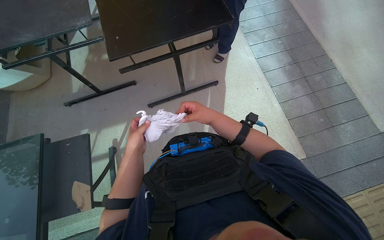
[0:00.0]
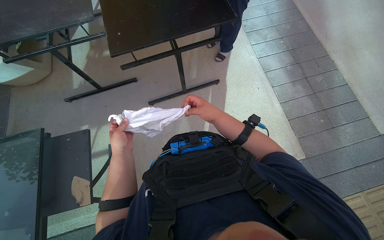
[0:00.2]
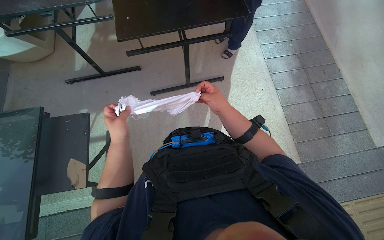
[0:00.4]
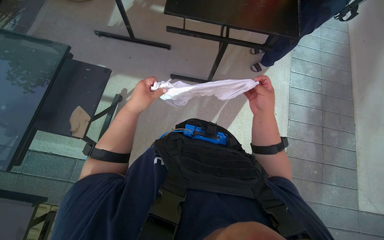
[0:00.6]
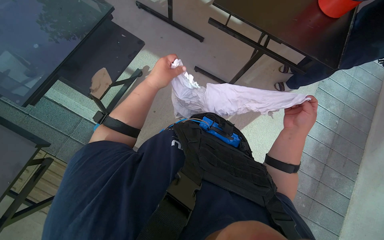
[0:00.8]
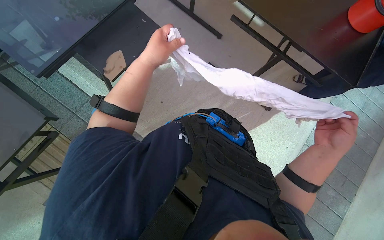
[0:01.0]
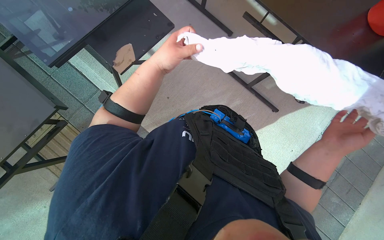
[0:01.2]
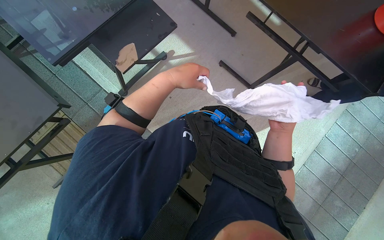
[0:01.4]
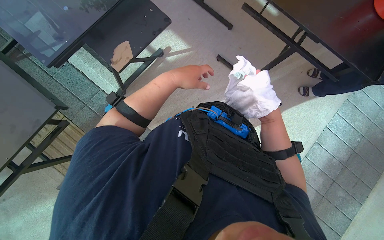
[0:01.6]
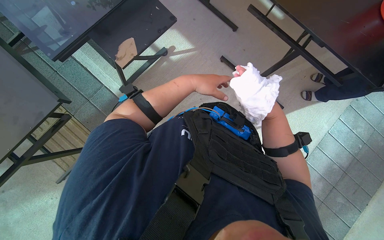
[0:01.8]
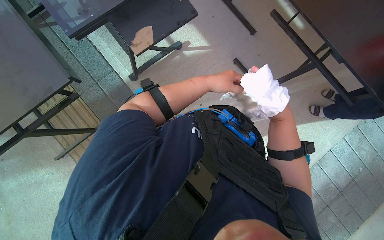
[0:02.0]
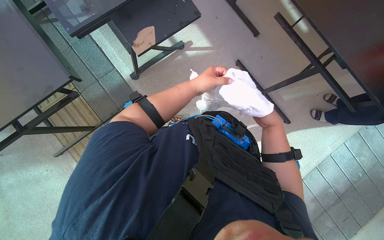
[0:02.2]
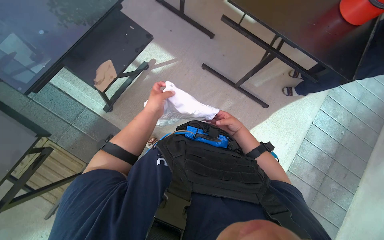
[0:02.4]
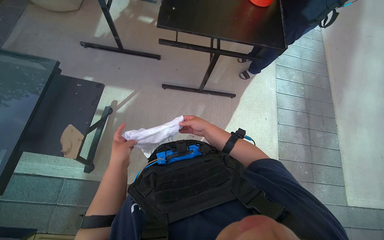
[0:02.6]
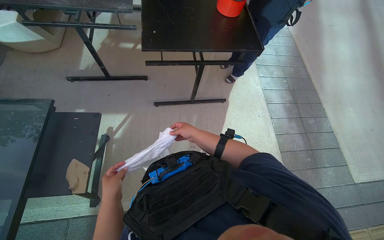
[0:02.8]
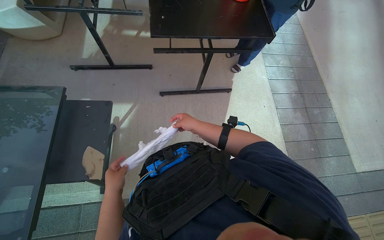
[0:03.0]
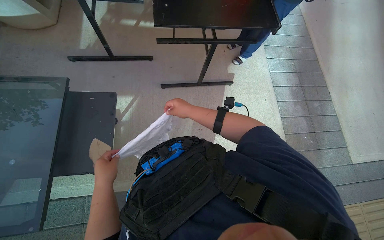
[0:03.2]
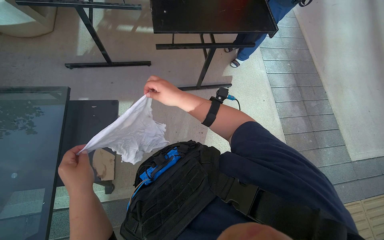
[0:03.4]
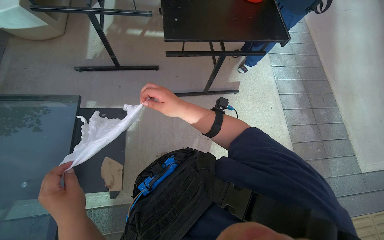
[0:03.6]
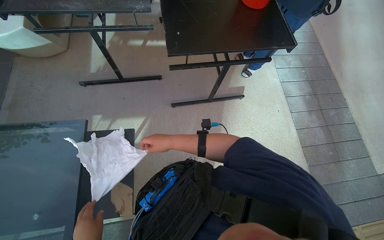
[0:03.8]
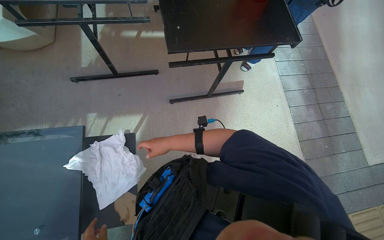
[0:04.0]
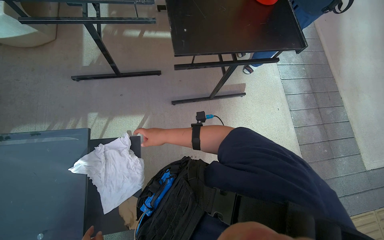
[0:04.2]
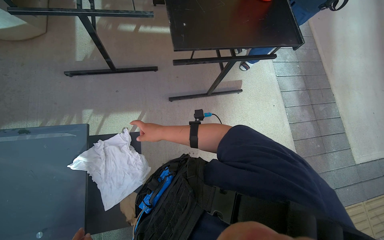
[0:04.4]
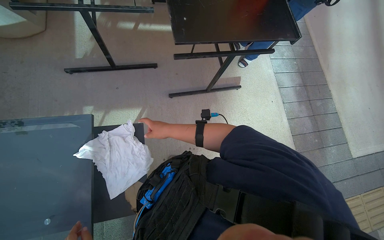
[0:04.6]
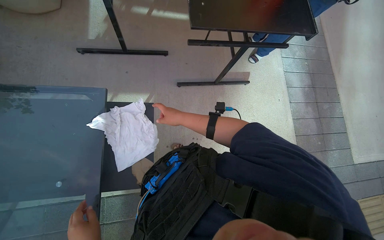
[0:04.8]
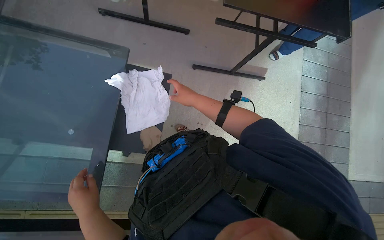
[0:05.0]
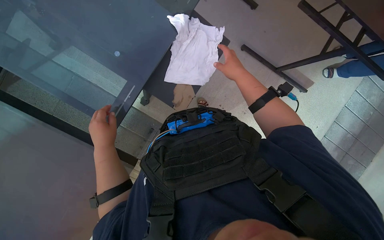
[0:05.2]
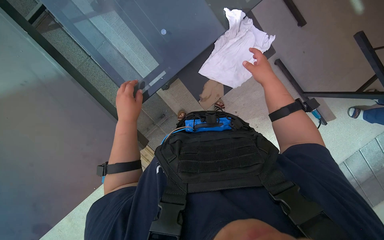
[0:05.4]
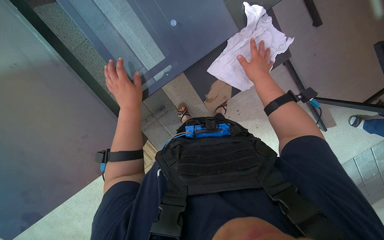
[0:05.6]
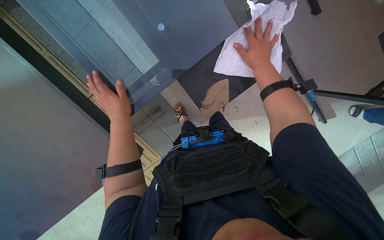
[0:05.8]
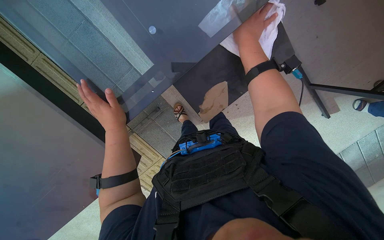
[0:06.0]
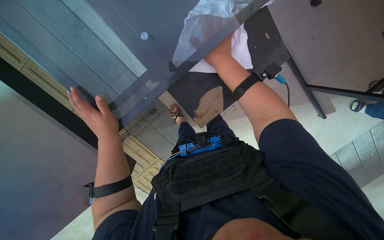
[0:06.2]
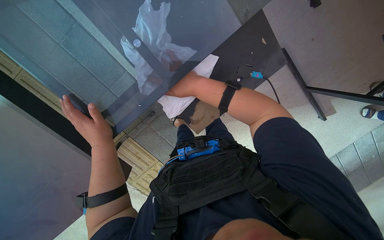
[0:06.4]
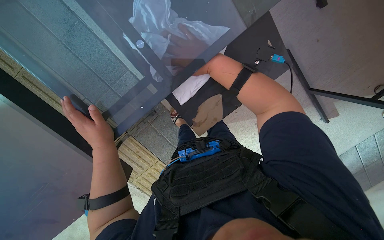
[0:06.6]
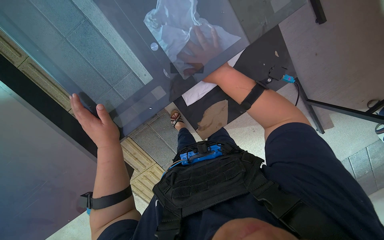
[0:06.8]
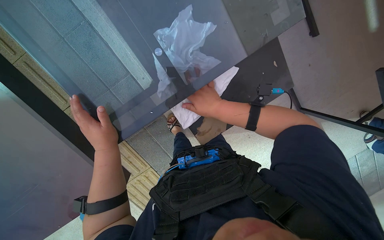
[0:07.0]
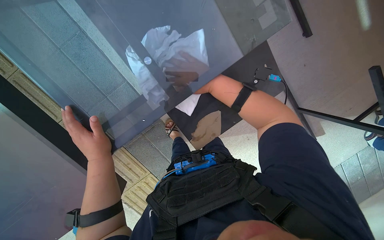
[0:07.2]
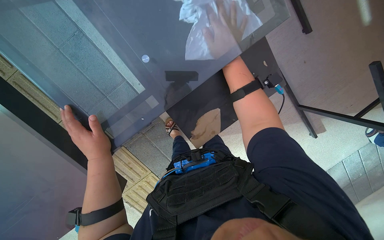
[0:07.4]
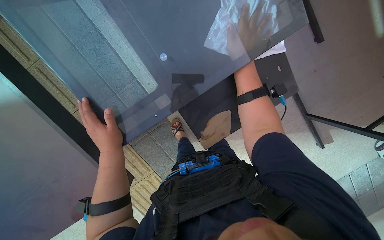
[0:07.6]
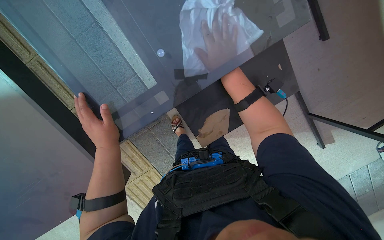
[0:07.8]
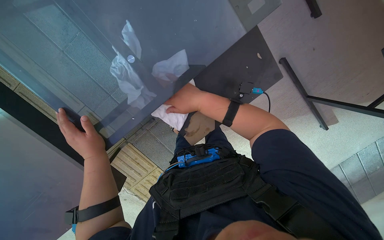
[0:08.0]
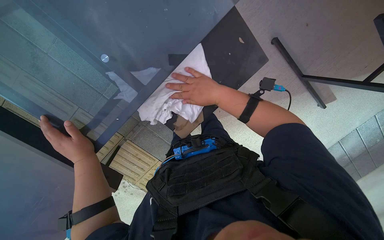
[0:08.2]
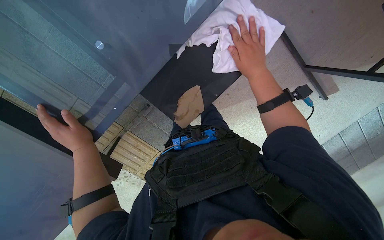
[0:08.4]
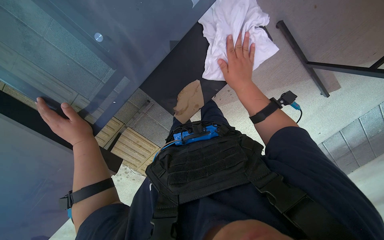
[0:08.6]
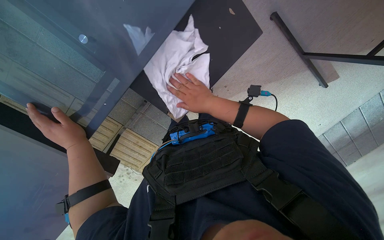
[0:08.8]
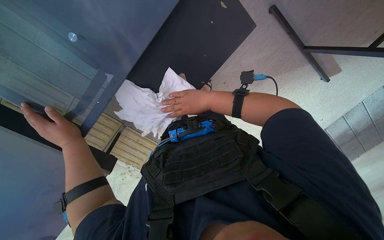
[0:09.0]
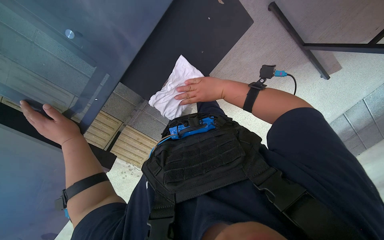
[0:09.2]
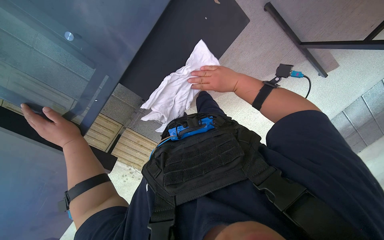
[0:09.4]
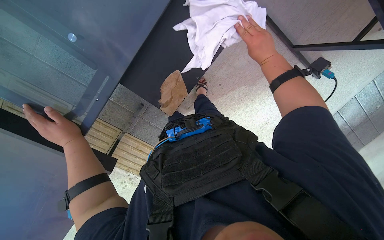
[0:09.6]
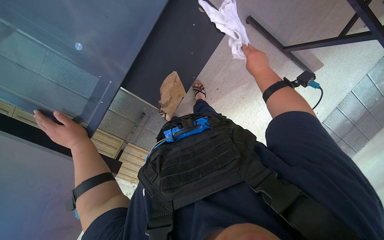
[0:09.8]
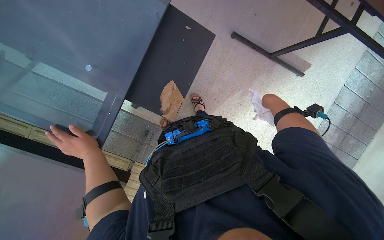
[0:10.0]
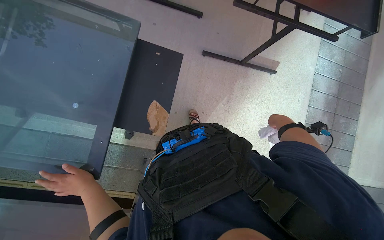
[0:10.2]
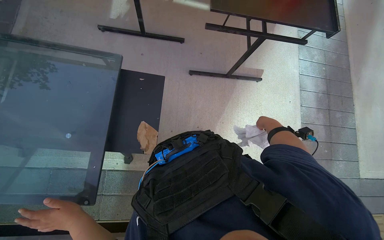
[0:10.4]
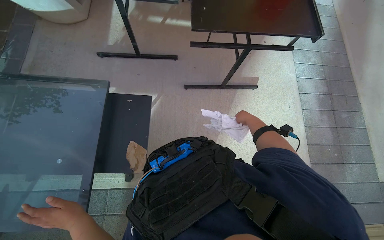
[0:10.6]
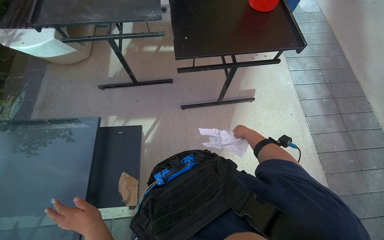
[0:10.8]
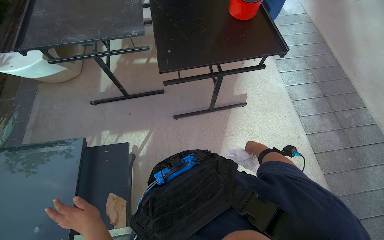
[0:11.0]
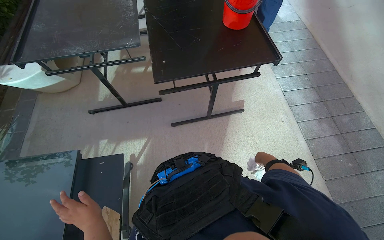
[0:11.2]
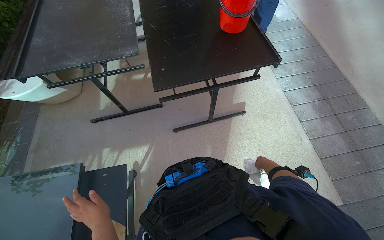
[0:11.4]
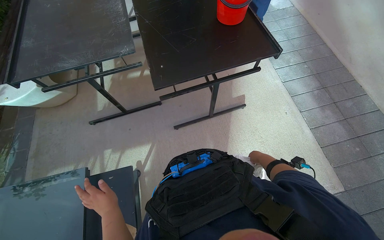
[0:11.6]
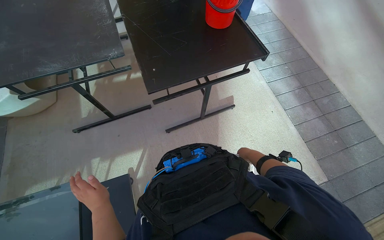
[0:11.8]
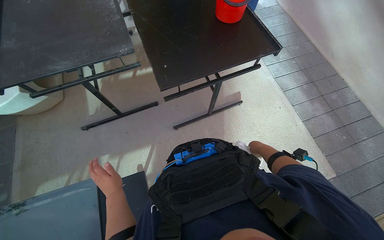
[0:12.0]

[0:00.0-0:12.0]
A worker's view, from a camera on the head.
Job: wiping surfaces.
The whole recording: Wiping glass table. The worker wipes the glass table with a white cloth.
0:00.0 to 0:01.6: The scene turns approximately 55 degrees clockwise in the picture.
0:01.6 to 0:03.0: The wearer looks some 45 degrees further to the right.
0:03.0 to 0:04.4: The right hand shifts about 35 cm to the left, and reaches roughly 10 cm nearer to the camera, then returns.
0:04.4 to 0:06.0: The view tilts some 20 degrees downward. Everything in view rotates about 60 degrees clockwise.
0:07.6 to 0:09.0: The view tilts about 15 degrees downward.
0:09.0 to 0:10.4: The wearer looks roughly 25 degrees further upward. Everything in view rotates roughly 30 degrees counterclockwise.
0:10.4 to 0:12.0: The right hand moves farther from the camera, roughly 15 cm.

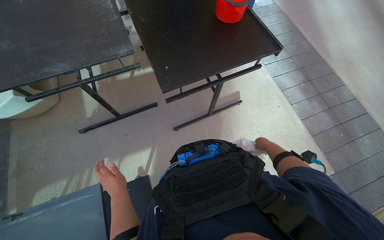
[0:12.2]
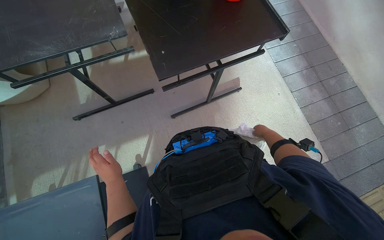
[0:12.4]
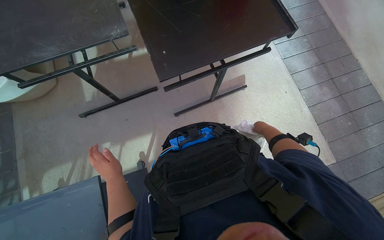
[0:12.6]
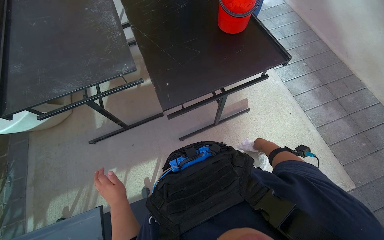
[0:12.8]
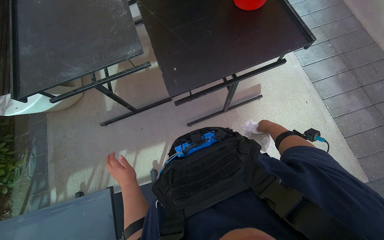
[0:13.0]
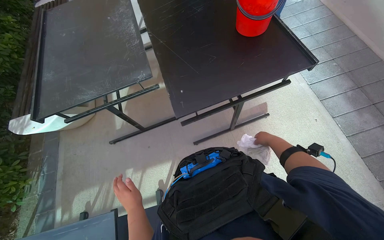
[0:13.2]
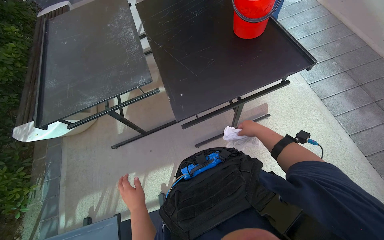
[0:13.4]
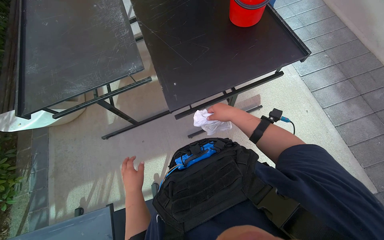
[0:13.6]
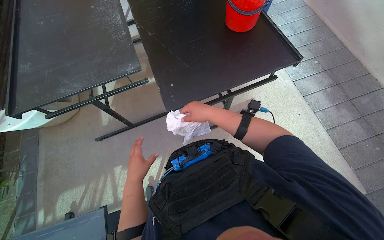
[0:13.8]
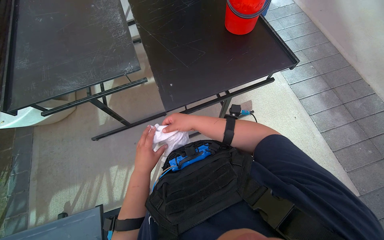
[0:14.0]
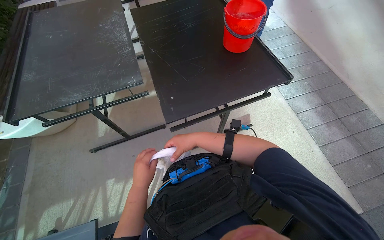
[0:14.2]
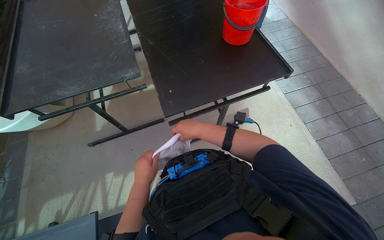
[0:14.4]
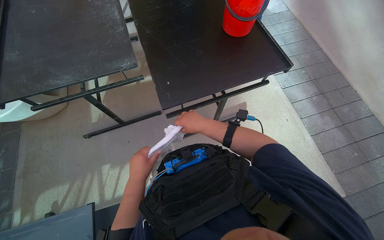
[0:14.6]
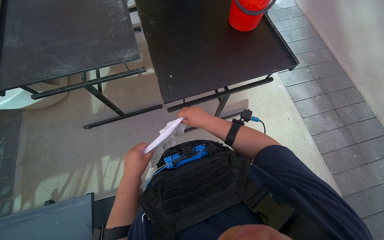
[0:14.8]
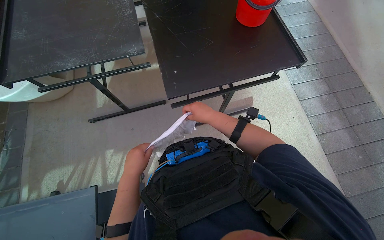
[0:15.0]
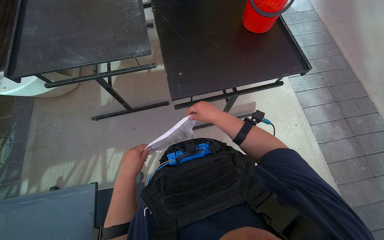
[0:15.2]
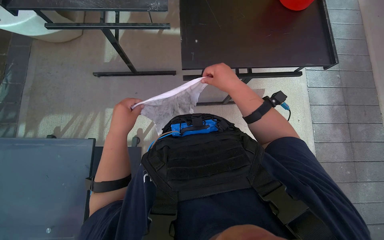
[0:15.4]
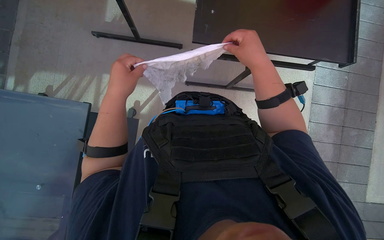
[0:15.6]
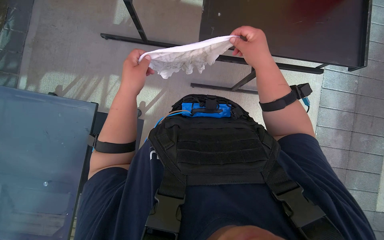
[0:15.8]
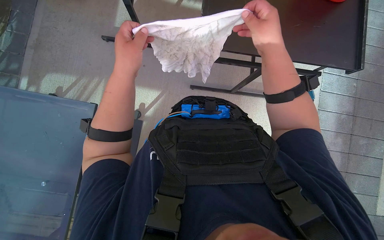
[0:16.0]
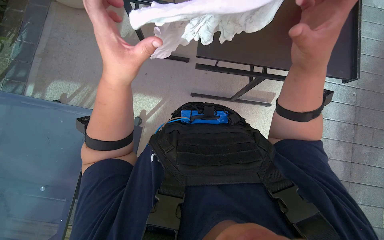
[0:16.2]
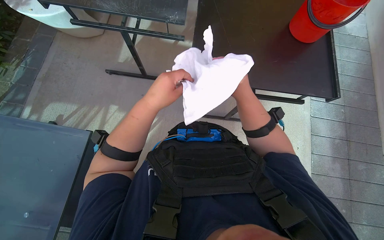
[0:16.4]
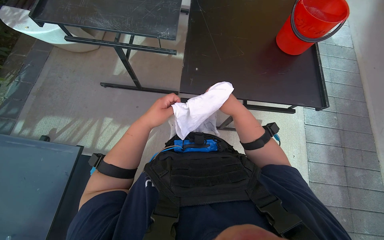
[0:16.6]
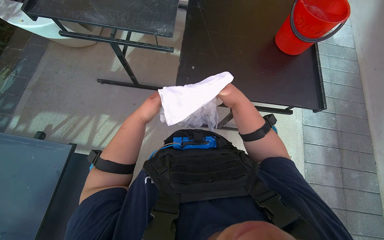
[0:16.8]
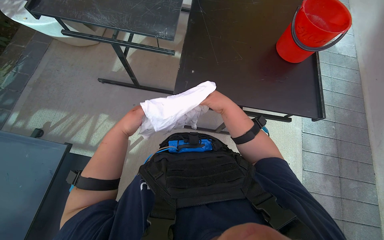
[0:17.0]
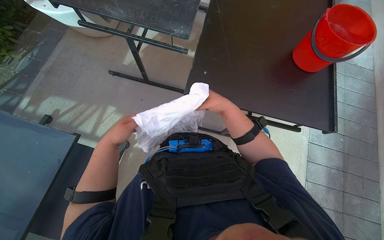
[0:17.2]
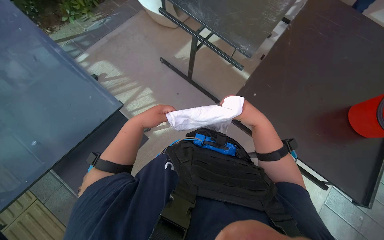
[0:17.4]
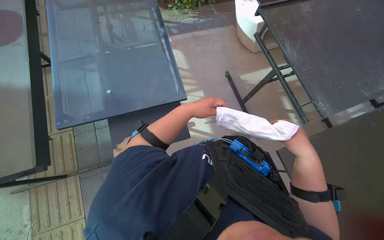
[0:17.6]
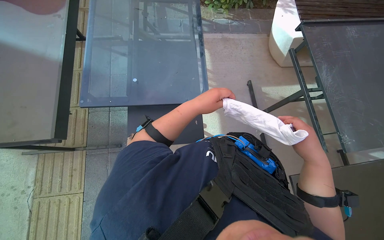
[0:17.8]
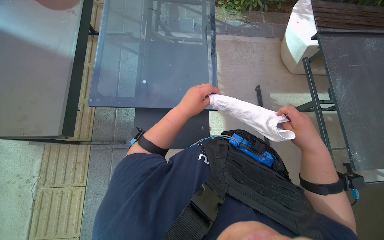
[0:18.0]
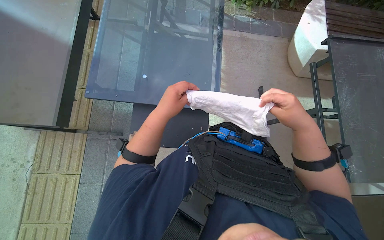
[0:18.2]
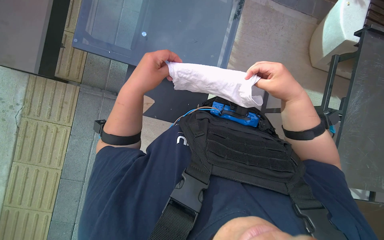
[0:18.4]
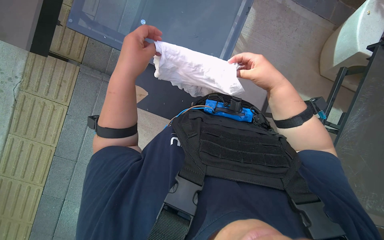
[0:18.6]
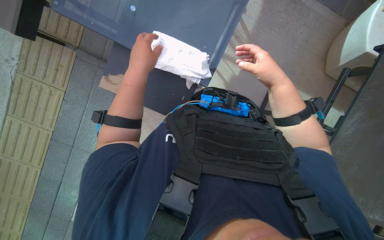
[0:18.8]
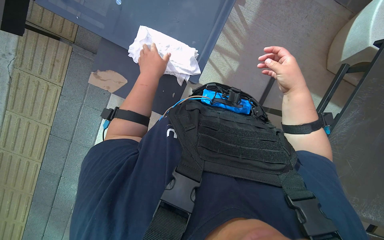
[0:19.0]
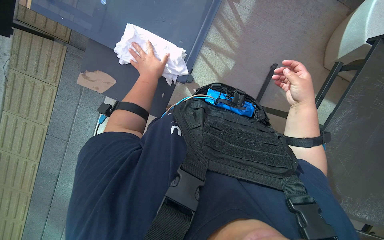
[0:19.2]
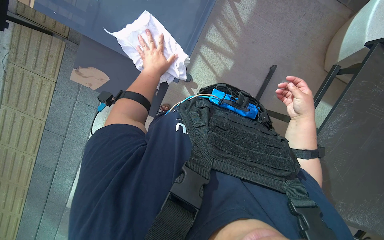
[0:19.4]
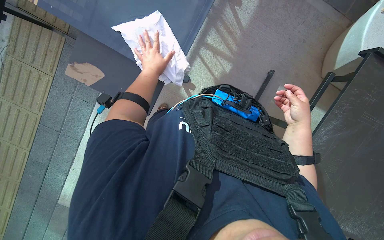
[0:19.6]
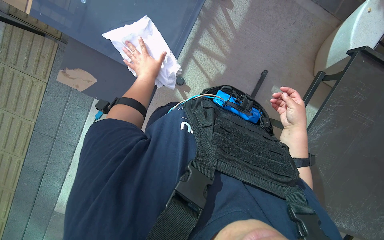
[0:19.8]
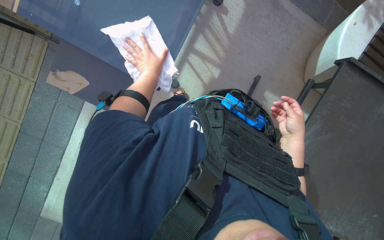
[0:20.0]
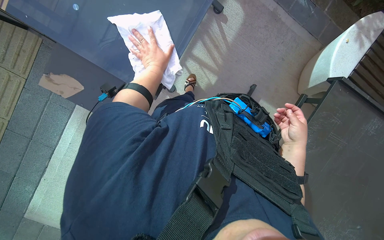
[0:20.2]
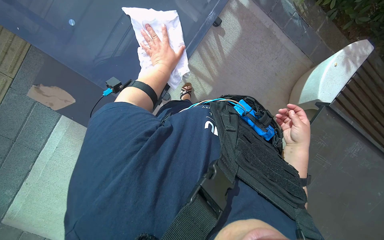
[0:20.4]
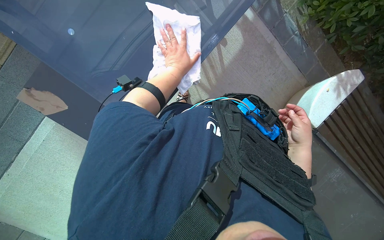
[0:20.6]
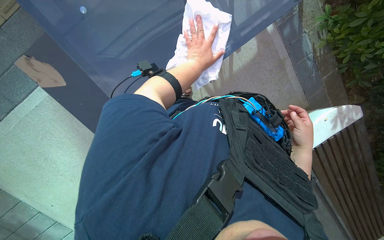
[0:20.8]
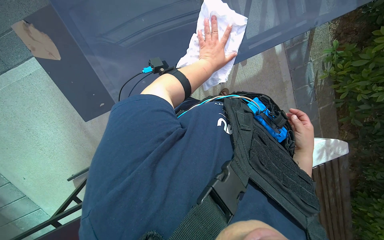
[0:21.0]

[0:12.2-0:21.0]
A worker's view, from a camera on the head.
Job: wiping surfaces.
The whole recording: Wiping glass table. The worker wipes the glass table with a white cloth.
0:12.2 to 0:13.6: The right hand shifts approximately 30 cm up the picture and to the left.
0:16.6 to 0:18.0: The head rotates about 80 degrees to the left.
0:18.0 to 0:19.6: The camera pitches downward, by roughly 20 degrees. The scene turns approximately 30 degrees clockwise in the picture.
0:19.6 to 0:21.0: The view pans to the right by roughly 15 degrees. The scene turns roughly 35 degrees clockwise in the picture.
